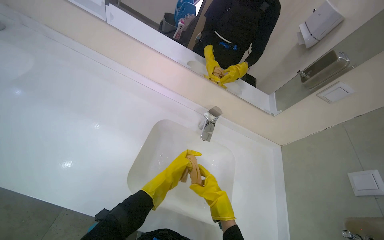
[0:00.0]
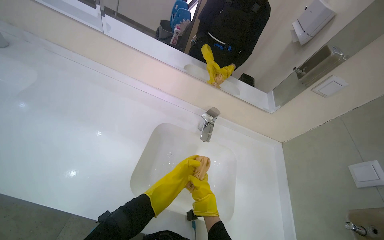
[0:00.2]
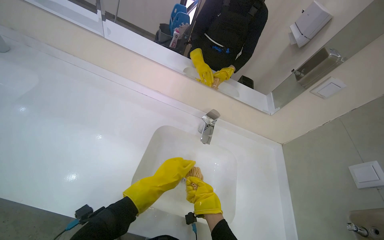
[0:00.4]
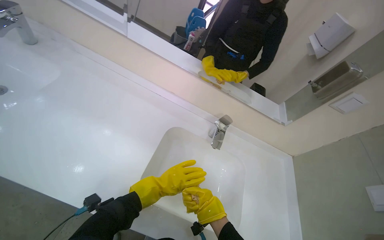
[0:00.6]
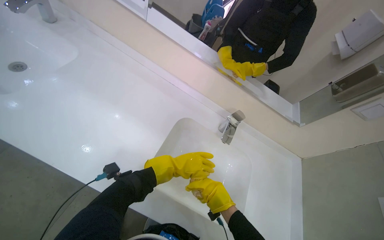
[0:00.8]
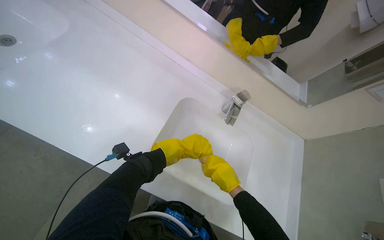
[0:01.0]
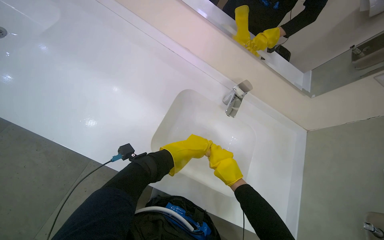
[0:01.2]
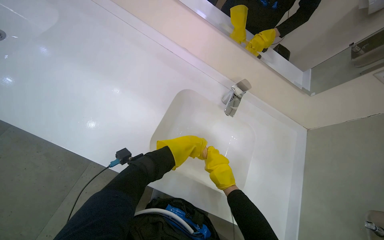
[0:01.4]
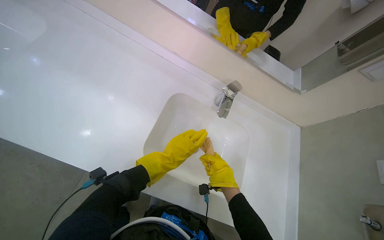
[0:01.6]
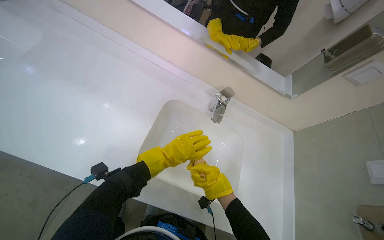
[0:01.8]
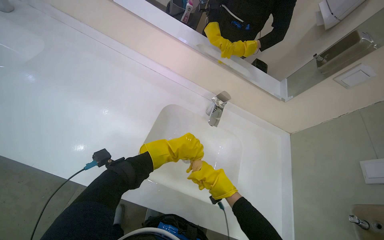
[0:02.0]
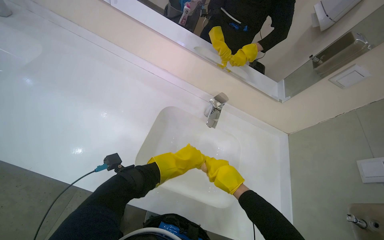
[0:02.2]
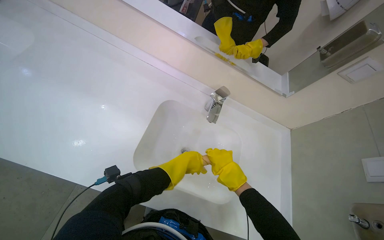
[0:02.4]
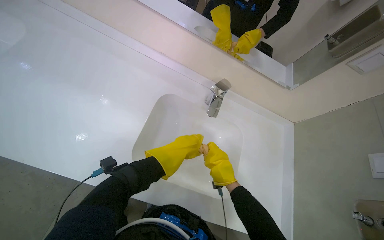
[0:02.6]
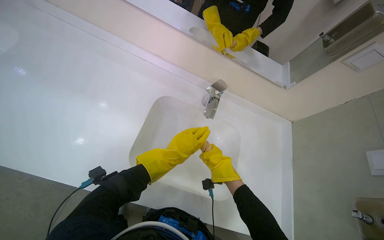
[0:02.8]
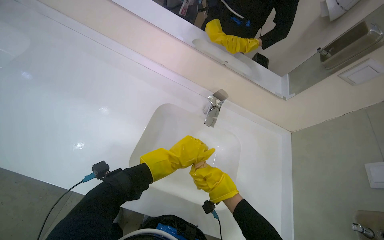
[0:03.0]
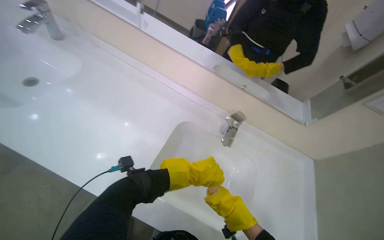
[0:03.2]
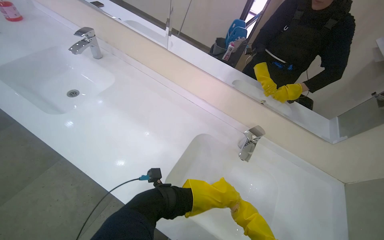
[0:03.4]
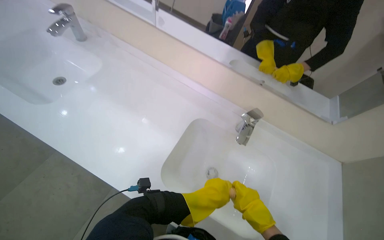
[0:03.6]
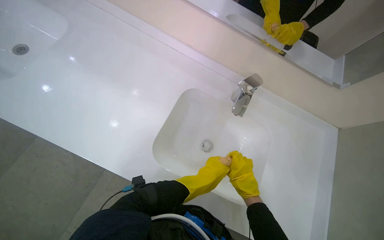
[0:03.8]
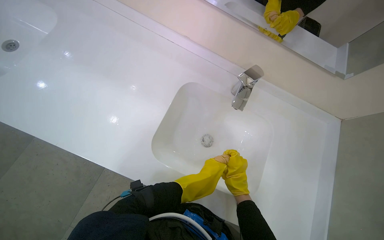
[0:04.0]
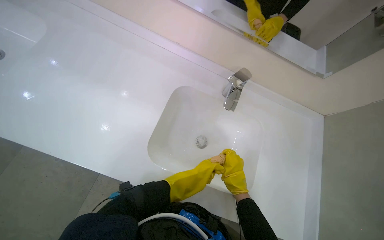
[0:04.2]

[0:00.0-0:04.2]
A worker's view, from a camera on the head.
Job: preparing cleaning supplies.
The whole recording: Rinsing cleaning cloth. The worker rinses and wrings out a cleaning cloth under running water in the sink.
0:01.4 to 0:02.8: The right hand moves nearer and farther over approximately 20 cm, changing direction 2 times.
0:02.8 to 0:04.2: The left hand heads down the picture and farther from the camera, covering roughly 20 cm.

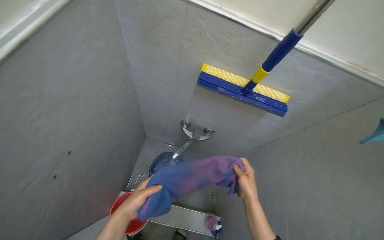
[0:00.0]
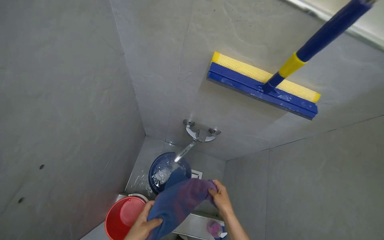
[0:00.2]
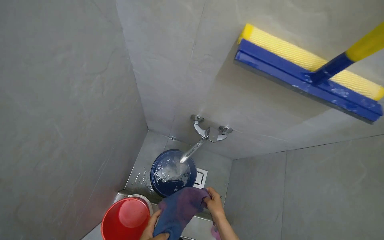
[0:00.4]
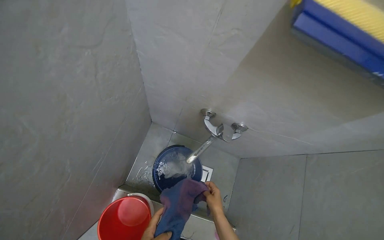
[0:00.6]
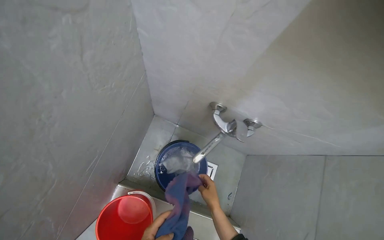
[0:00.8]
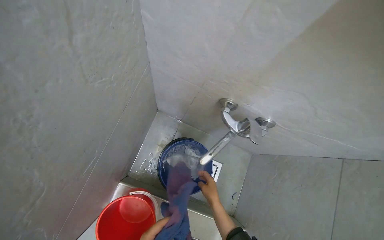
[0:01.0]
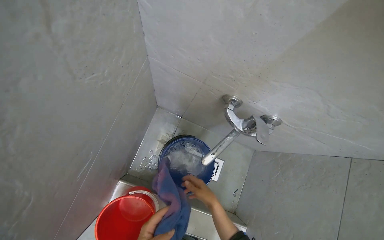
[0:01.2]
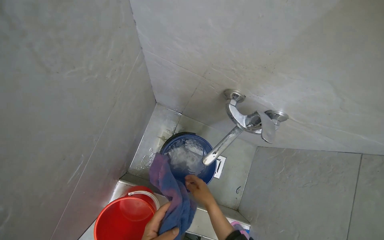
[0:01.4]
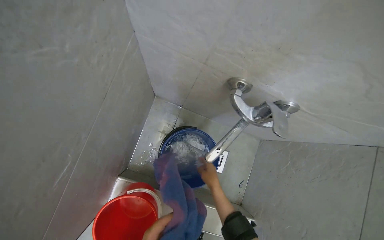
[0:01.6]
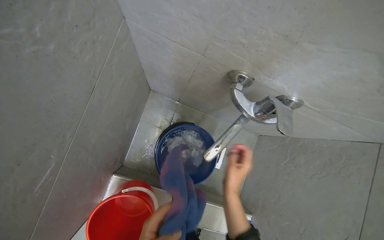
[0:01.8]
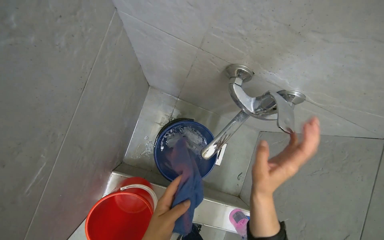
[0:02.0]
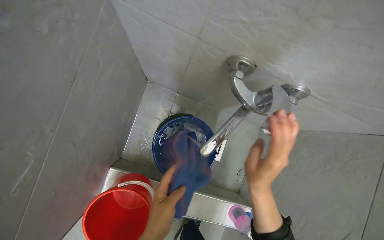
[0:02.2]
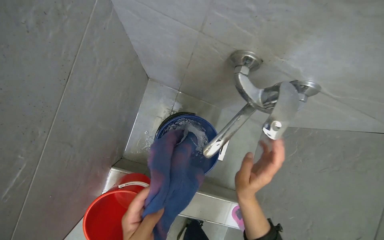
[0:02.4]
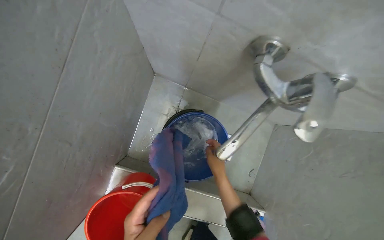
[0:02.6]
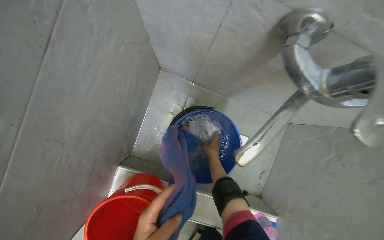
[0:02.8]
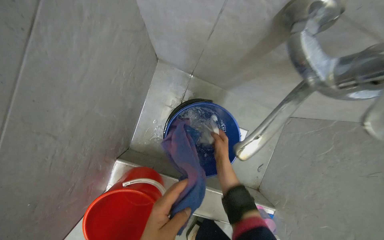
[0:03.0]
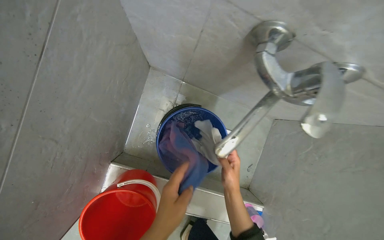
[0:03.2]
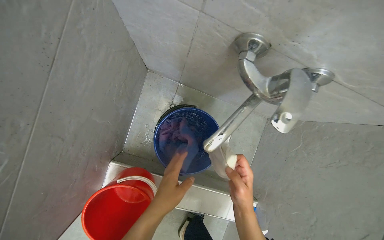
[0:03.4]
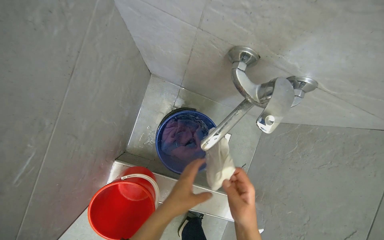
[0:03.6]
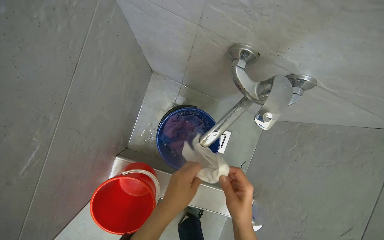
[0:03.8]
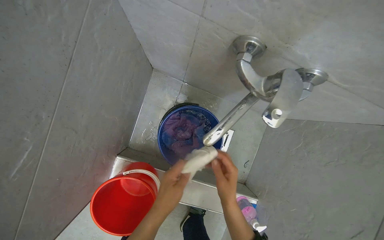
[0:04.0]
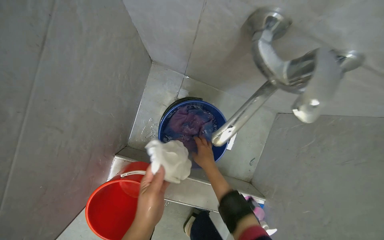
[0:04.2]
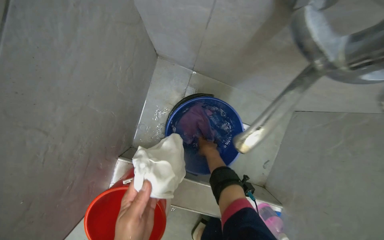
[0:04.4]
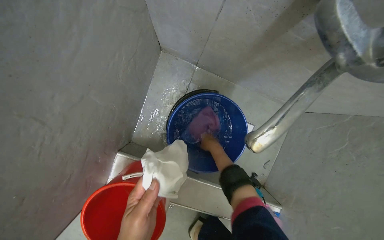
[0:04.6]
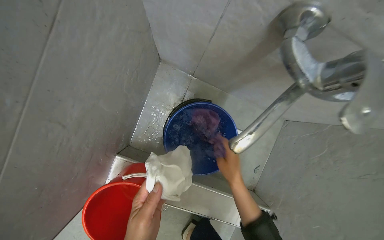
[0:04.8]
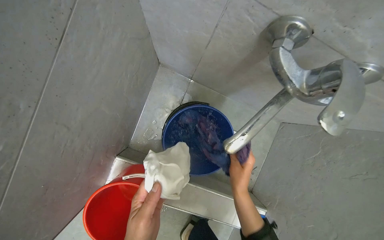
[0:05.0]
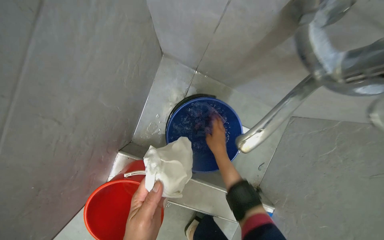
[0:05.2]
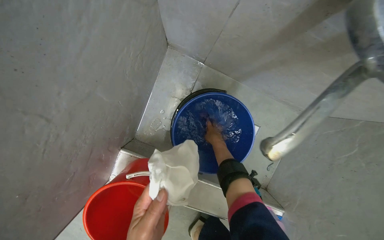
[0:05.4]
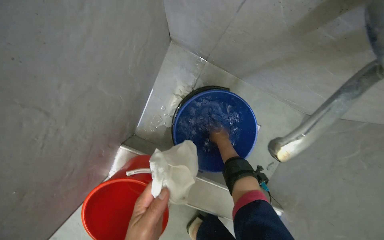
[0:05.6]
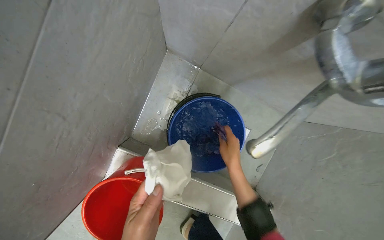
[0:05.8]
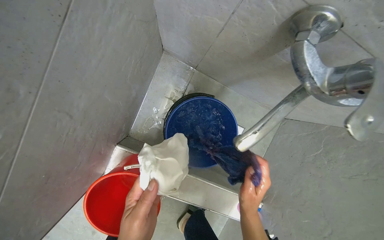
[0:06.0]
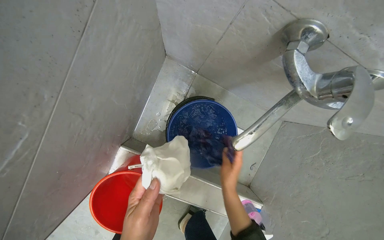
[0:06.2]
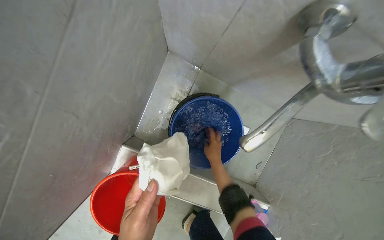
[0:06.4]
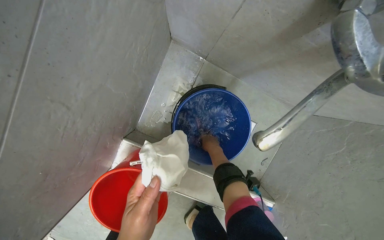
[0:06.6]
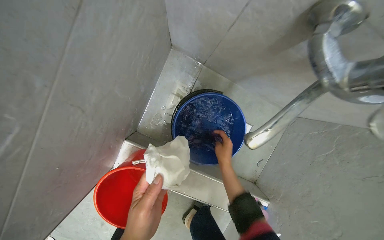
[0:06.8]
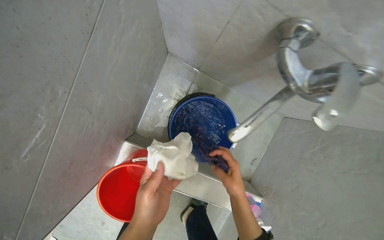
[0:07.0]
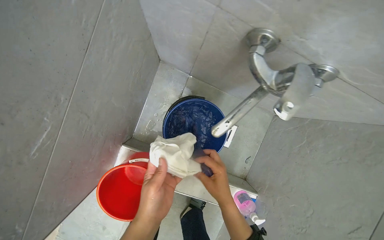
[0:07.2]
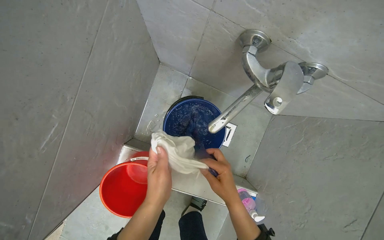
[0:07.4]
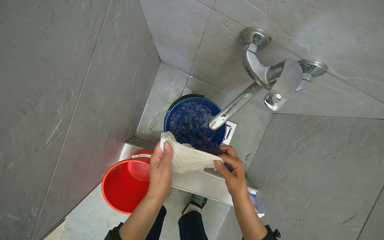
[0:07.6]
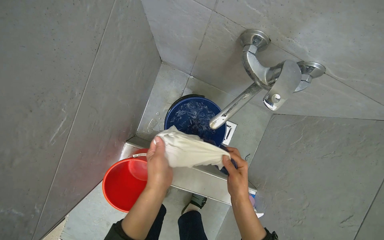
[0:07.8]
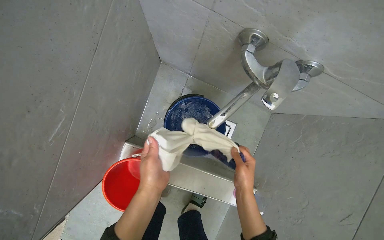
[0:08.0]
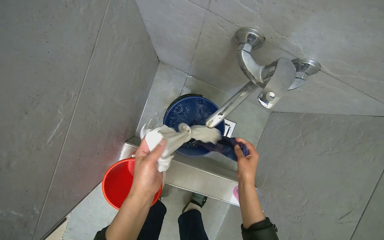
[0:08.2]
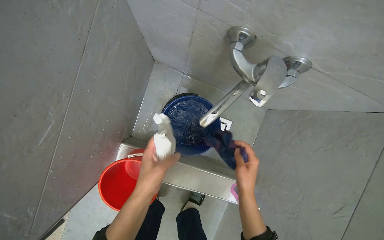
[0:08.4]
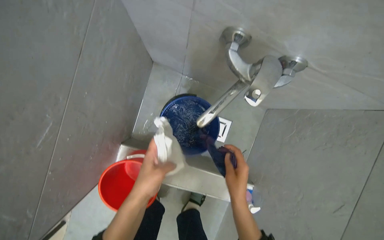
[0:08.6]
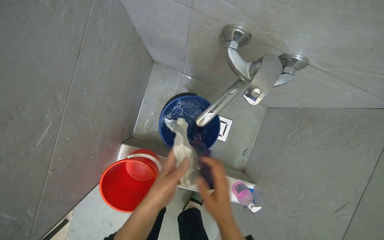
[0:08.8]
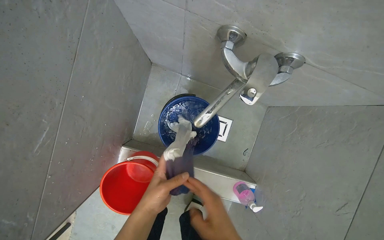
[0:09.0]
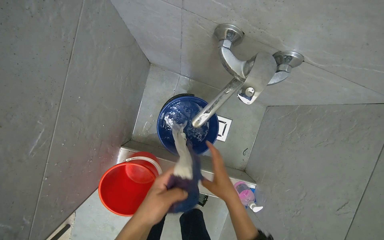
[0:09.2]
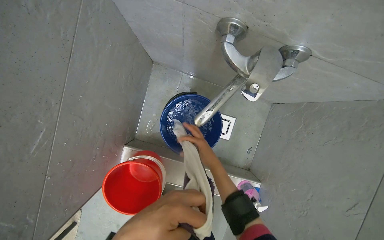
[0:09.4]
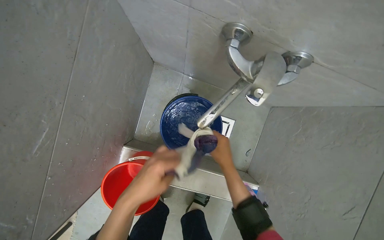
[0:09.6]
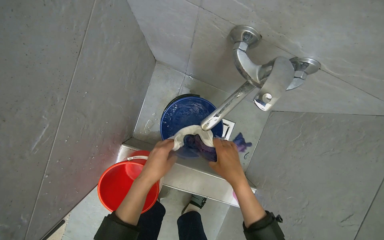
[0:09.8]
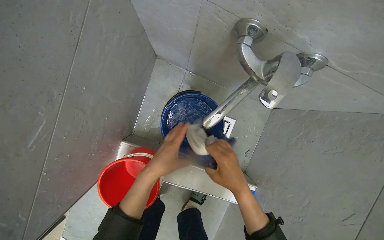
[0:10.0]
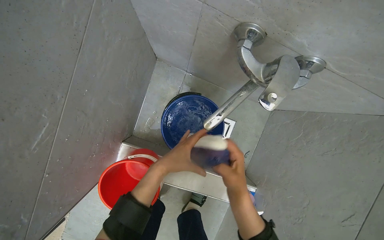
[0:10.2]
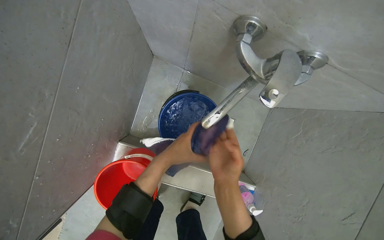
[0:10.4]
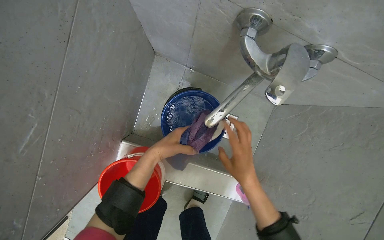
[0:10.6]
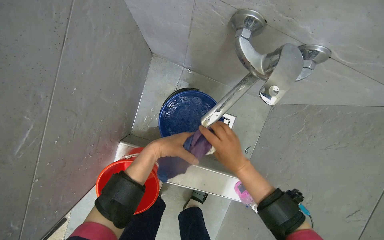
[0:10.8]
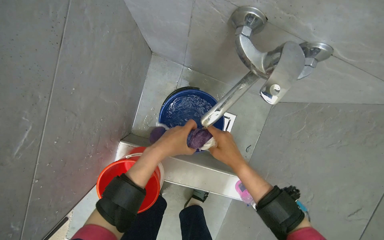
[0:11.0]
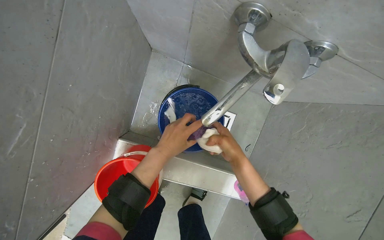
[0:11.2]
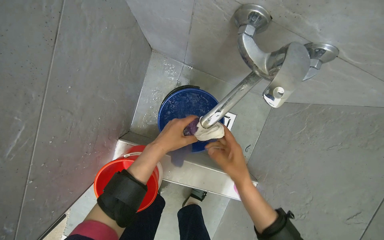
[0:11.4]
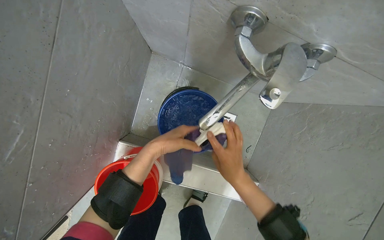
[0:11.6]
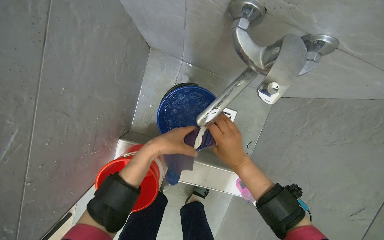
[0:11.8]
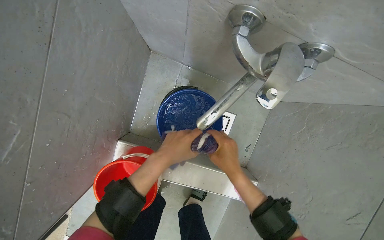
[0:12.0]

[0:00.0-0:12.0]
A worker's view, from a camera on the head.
Job: preparing cleaning supplies.
The whole recording: Rinsing cleaning cloths. The worker rinses and wrings cleaning cloths in a bucket under the faucet.
0:00.0 to 0:01.6: The wearer moves about 50 cm. The view tilts approximately 15 degrees downward.
0:01.6 to 0:03.0: The right hand reaches some 20 cm nearer to the camera, then returns.
0:03.0 to 0:04.4: The right hand reaches roughly 35 cm nearer to the camera, then returns.
0:04.4 to 0:06.0: The right hand goes nearer and farther, roughly 20 cm each way, reversing 2 times.
0:06.0 to 0:07.6: The right hand goes farther from the camera and returns, some 15 cm each way.
0:07.6 to 0:09.0: The right hand travels down the picture and nearer to the camera by roughly 10 cm.
0:09.0 to 0:10.4: The right hand goes some 15 cm up the picture, and reaches roughly 20 cm farther from the camera, then returns. Meanwhile the left hand heads up the picture and farther from the camera, covering about 15 cm.
0:10.4 to 0:12.0: The hands stay close to where they were, moving slightly.

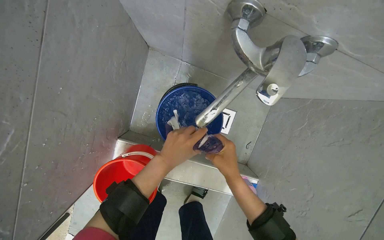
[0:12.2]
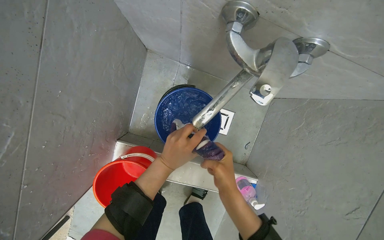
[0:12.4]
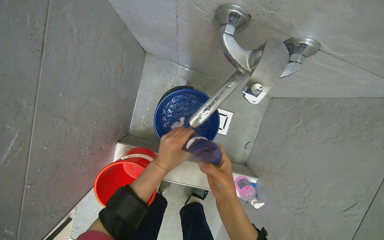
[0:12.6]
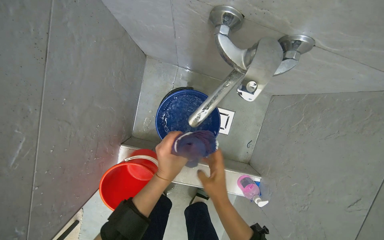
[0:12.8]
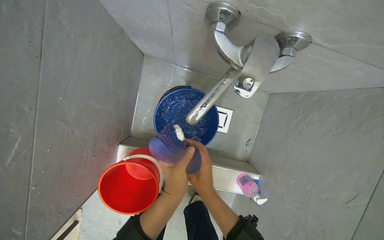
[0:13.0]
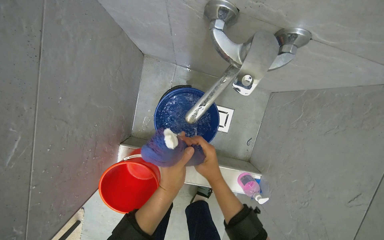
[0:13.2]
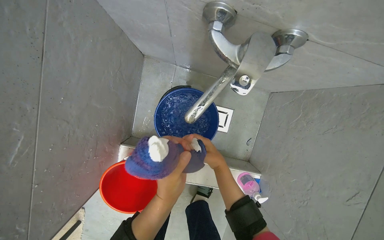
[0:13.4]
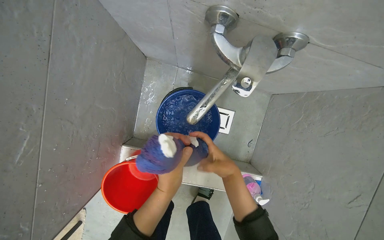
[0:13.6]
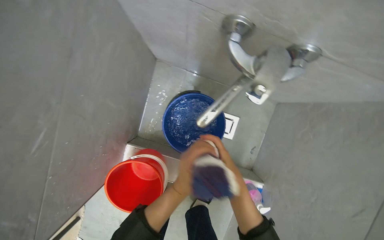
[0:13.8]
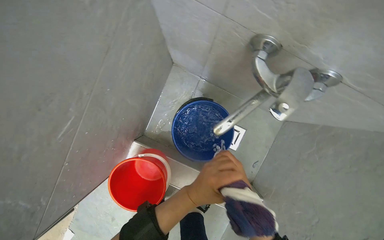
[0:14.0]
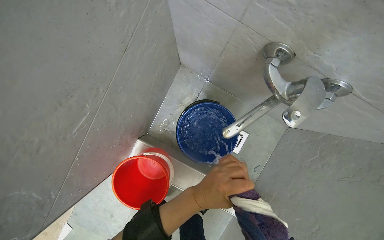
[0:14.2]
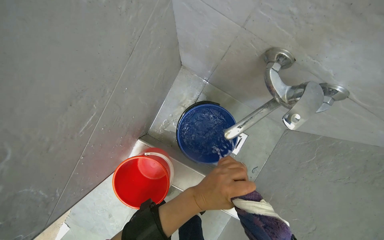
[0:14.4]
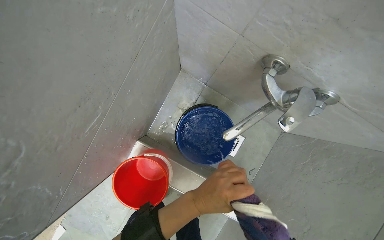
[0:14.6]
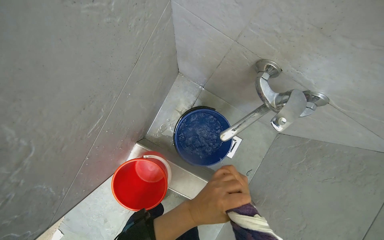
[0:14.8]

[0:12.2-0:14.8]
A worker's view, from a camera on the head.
Job: preparing cleaning supplies.
The whole recording: Rinsing cleaning cloths. The worker rinses and wrings cleaning cloths in a bucket under the faucet.
0:12.2 to 0:13.4: The left hand goes about 10 cm nearer to the camera.
